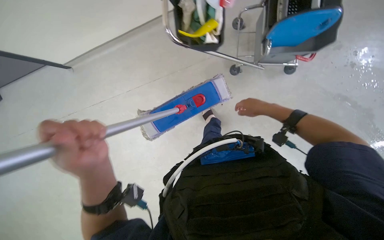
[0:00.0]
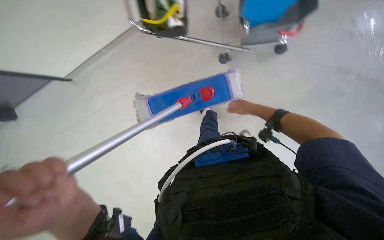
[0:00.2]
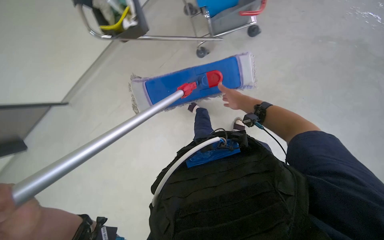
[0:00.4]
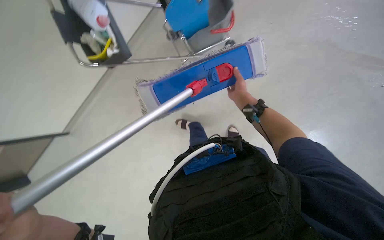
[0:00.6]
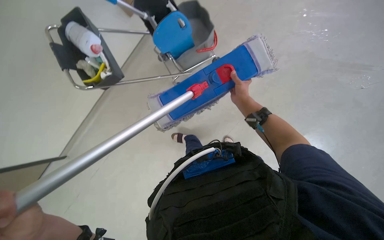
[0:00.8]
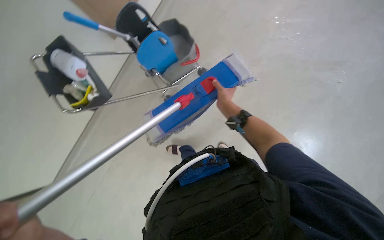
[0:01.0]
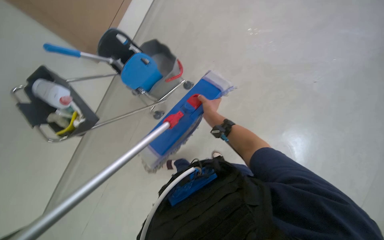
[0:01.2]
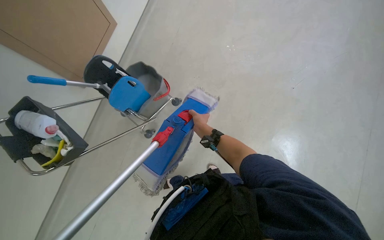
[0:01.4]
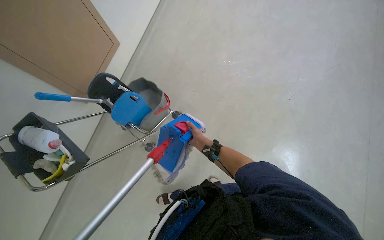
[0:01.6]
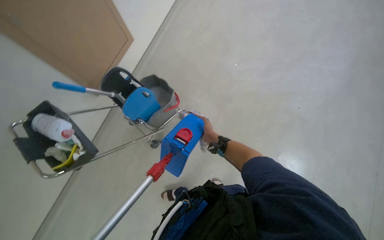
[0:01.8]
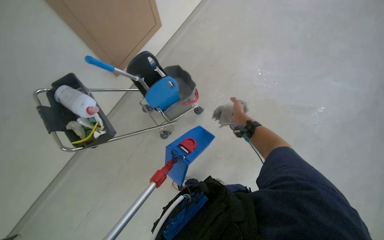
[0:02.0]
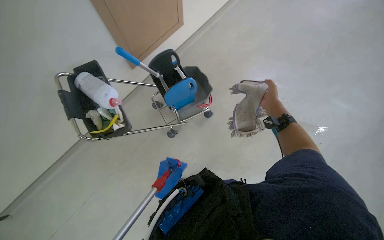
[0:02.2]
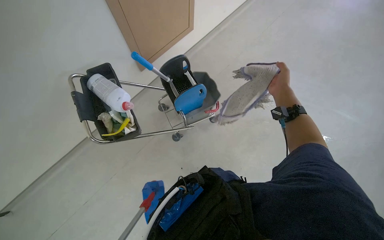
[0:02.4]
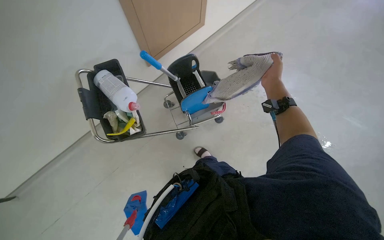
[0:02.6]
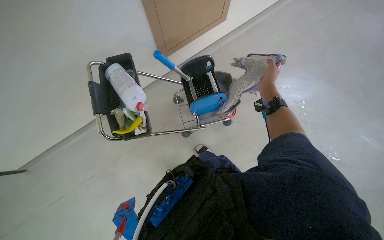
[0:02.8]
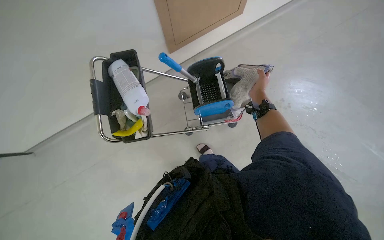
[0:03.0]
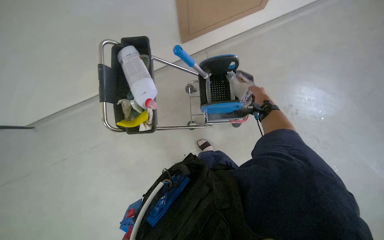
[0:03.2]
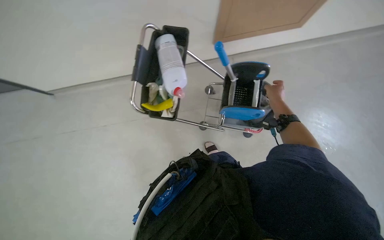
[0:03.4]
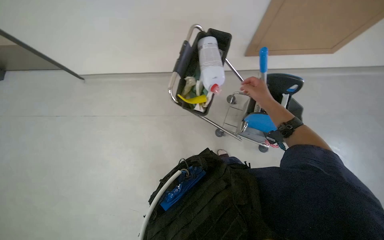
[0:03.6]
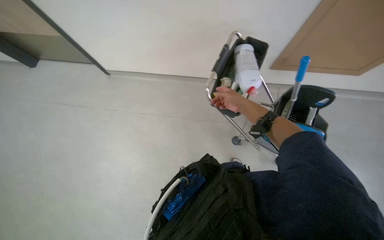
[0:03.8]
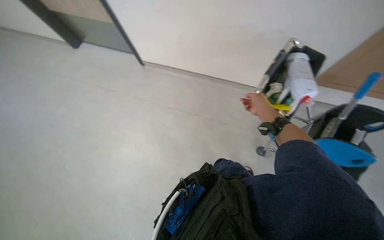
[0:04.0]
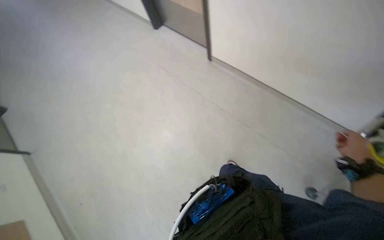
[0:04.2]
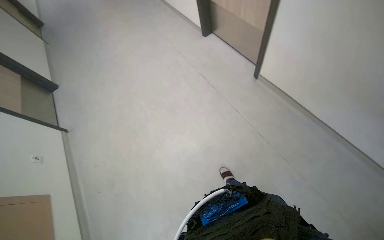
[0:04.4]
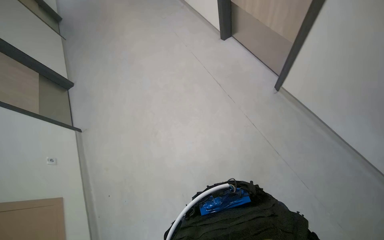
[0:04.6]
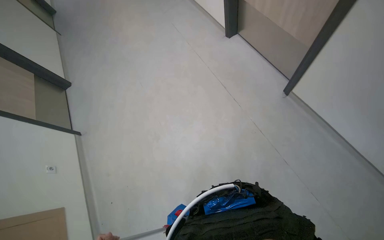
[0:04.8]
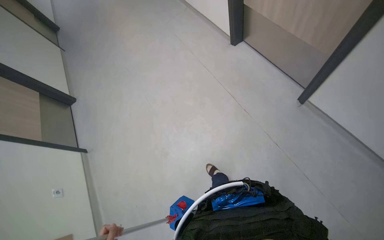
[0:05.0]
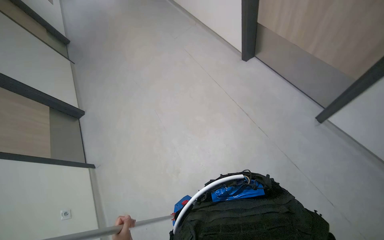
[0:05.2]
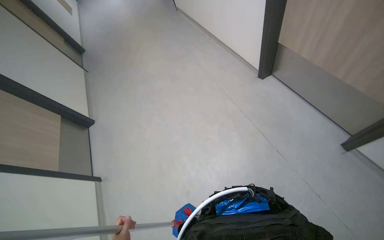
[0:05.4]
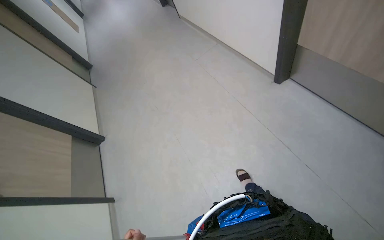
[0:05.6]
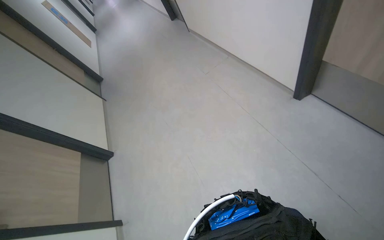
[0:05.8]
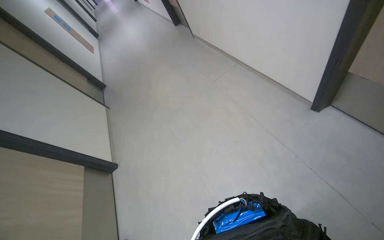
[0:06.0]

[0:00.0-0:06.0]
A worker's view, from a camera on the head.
Job: preparing cleaning supplies.
The whole recording: Preparing mop for cleaning. The worker removes a dirty mop head, attaches a clean one, and wrings it out in the bucket.
0.0 to 1.6 s: The camera pitches upward, by roughly 35 degrees. The scene rotates counterclockwise by some 50 degrees.
1.6 to 3.0 s: The camera is carried approximately 50 cm. Everything in view rotates about 40 degrees clockwise.
3.0 to 4.4 s: The camera travels approximately 70 cm. The wearer's head swings approximately 90 degrees to the left.
4.4 to 6.0 s: The camera is carried some 1 m.

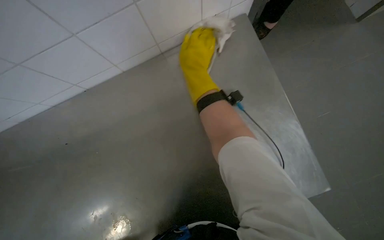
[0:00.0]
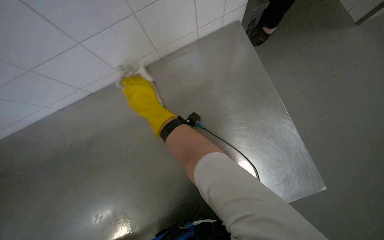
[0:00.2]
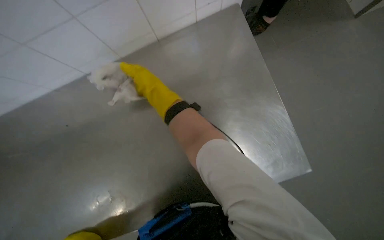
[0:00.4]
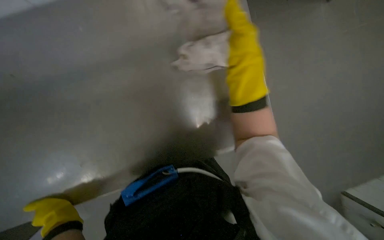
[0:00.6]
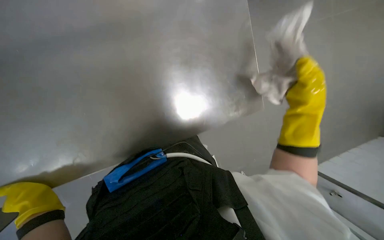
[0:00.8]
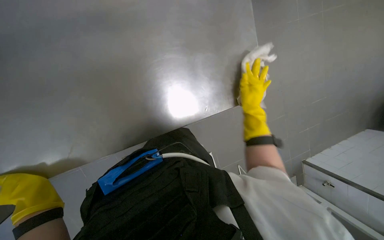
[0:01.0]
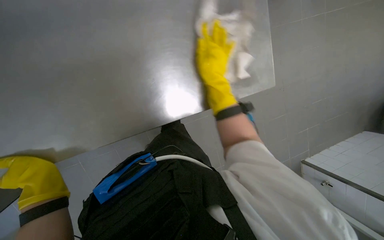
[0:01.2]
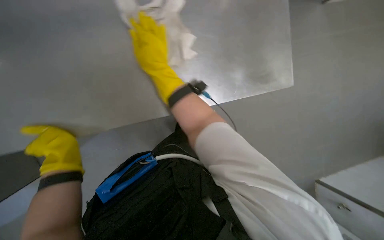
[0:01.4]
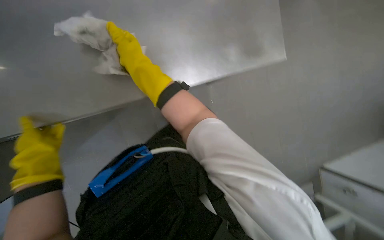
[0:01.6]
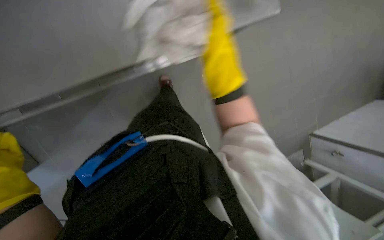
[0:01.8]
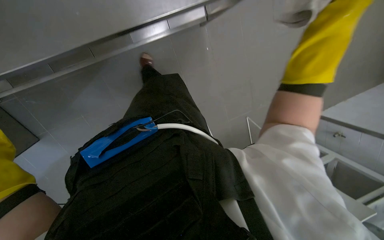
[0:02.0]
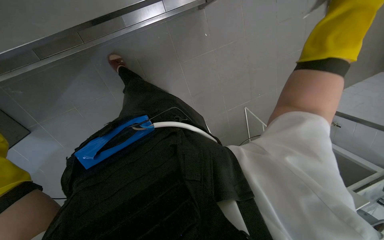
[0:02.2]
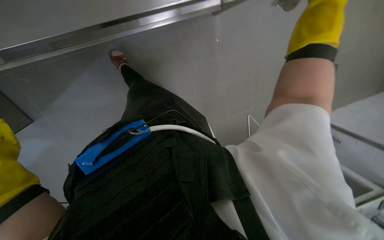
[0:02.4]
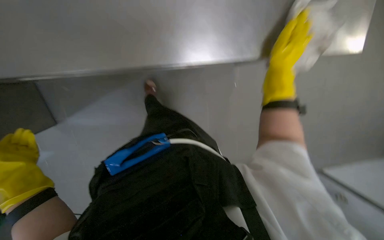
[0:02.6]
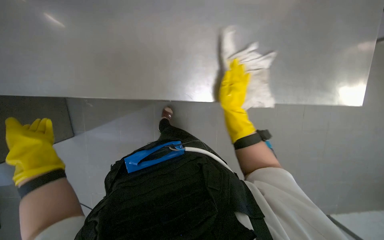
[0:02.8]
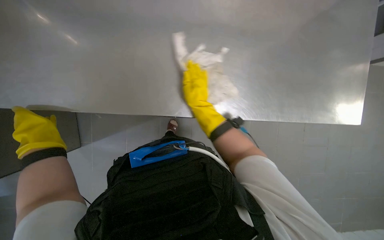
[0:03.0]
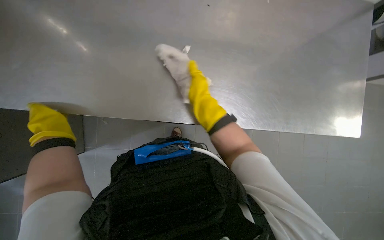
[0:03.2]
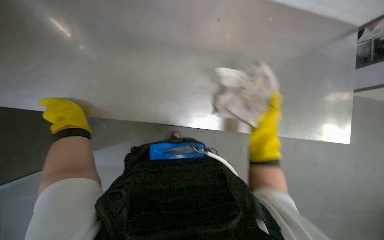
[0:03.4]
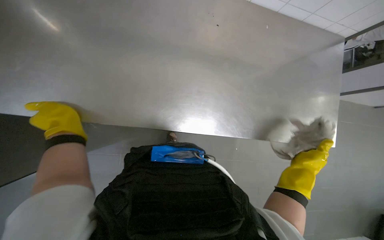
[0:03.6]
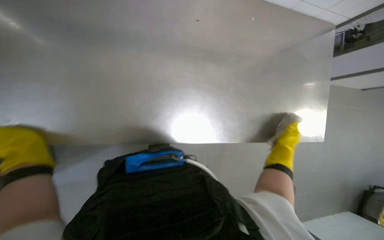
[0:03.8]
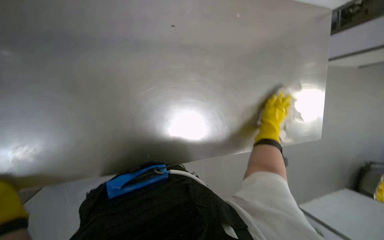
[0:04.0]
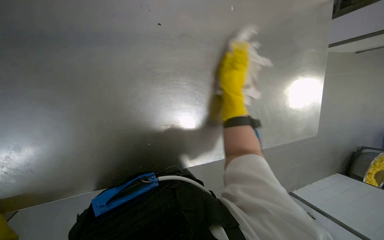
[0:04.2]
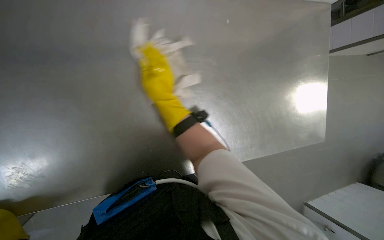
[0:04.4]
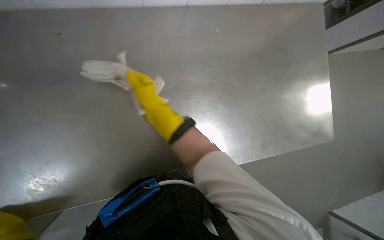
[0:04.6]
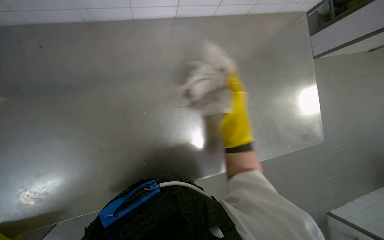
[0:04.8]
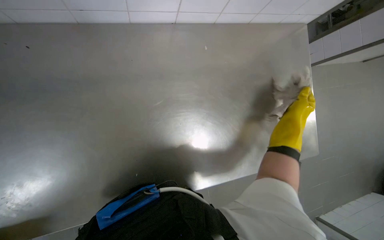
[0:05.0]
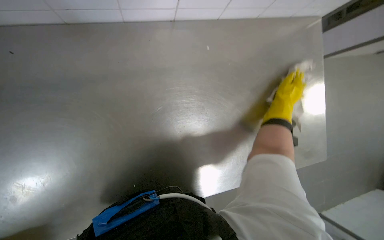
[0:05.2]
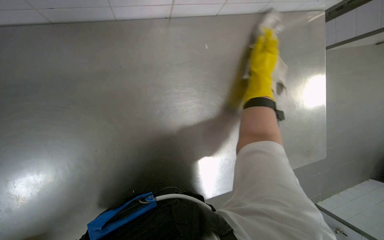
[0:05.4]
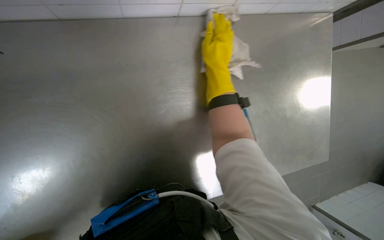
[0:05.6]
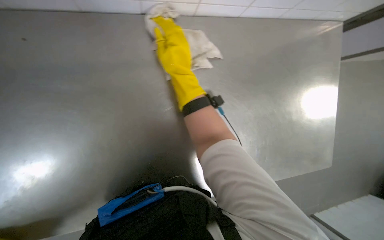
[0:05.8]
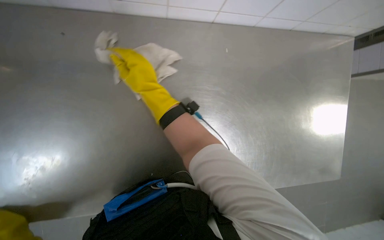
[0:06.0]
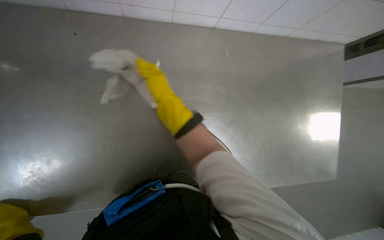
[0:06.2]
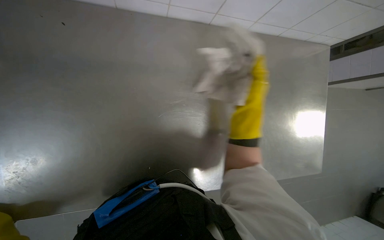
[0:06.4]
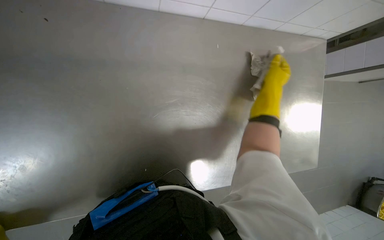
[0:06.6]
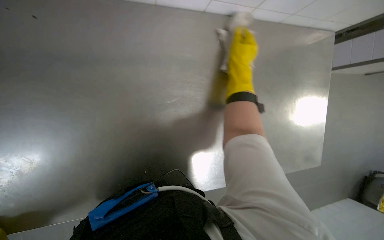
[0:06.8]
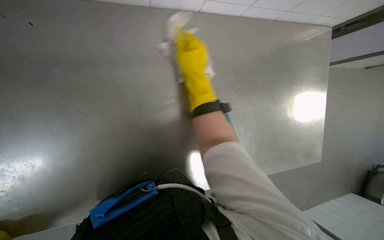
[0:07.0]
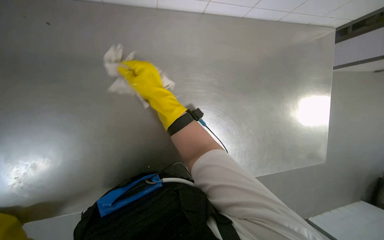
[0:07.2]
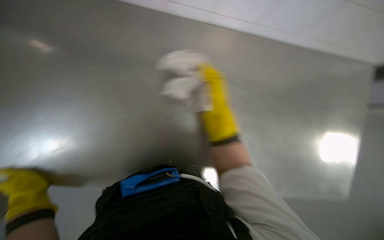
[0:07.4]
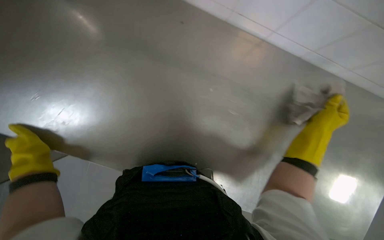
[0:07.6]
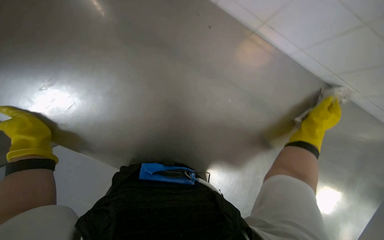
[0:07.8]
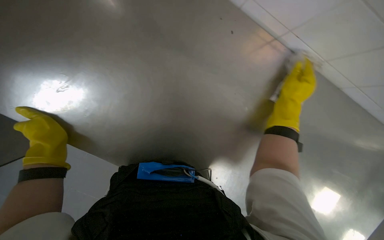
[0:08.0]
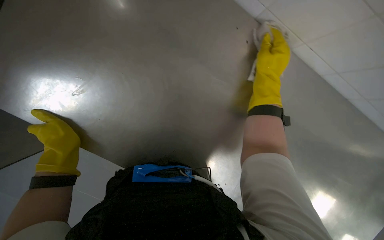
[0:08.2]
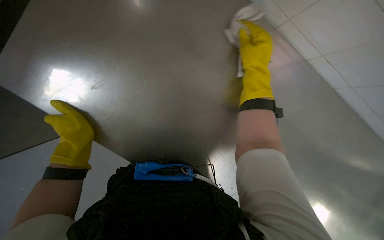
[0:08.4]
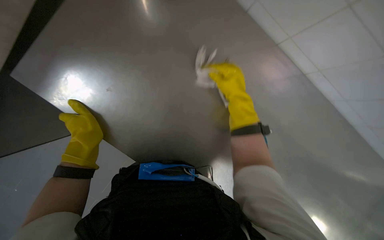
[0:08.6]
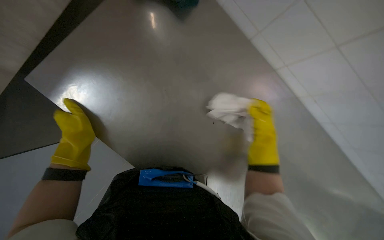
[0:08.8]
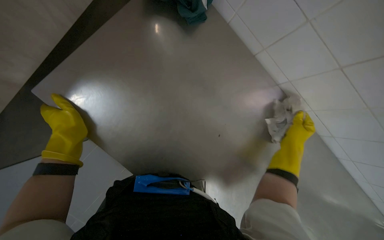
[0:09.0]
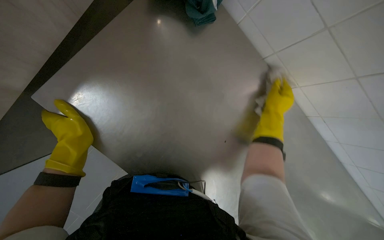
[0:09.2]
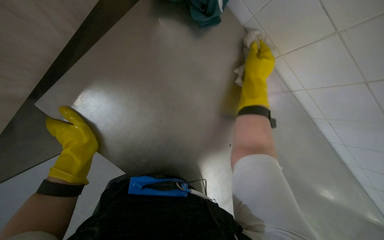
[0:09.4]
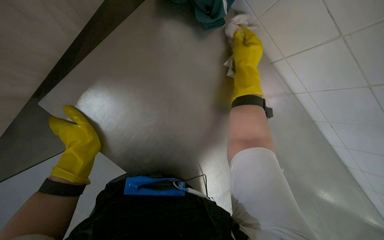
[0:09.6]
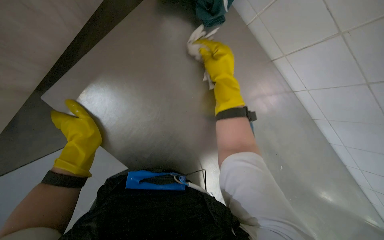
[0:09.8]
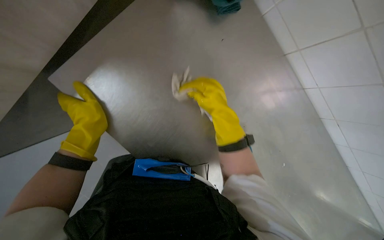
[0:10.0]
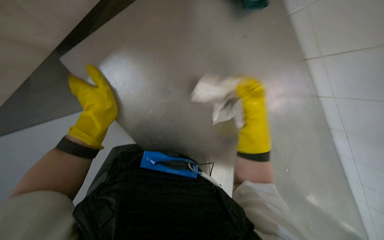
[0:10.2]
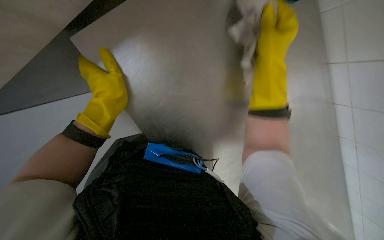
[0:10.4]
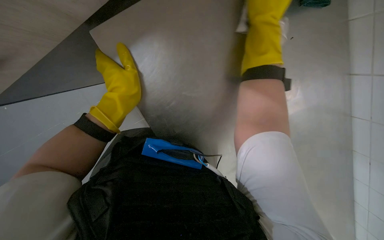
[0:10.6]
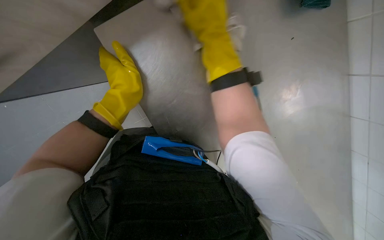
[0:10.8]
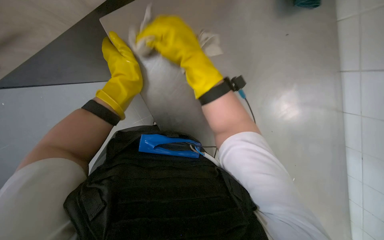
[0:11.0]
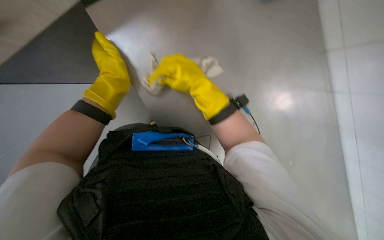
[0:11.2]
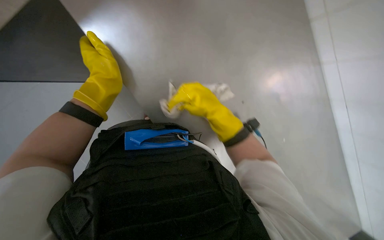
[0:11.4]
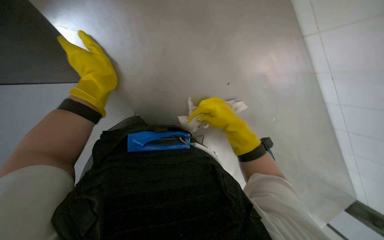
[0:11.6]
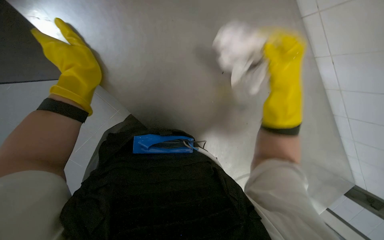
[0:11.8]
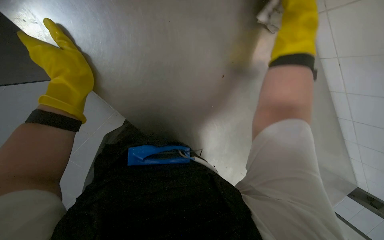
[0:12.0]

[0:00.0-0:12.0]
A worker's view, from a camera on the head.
Job: wiping surfaces.
The whole recording: Wiping kitchen metal surfaces. The worker wipes various metal surfaces in the kitchen with a cloth.
0.0 to 1.6 s: The view swings about 20 degrees to the right. The view tips downward by about 25 degrees.
3.0 to 4.4 s: The right hand reaches some 25 cm to the right, then returns.
6.0 to 7.6 s: The scene rotates clockwise by approximately 25 degrees.
9.0 to 10.4 s: The view tips downward by approximately 10 degrees. The right hand swings up and down the picture, about 20 cm each way, with 2 reversals.
10.4 to 12.0 s: The right hand travels to the left and back again, some 20 cm each way.

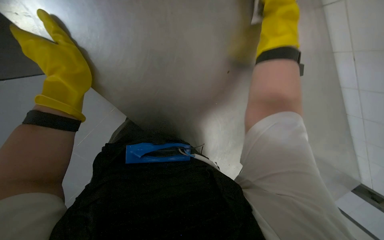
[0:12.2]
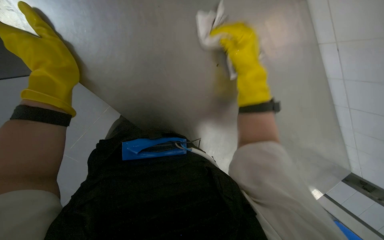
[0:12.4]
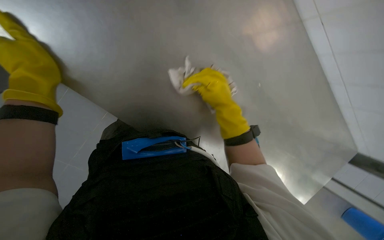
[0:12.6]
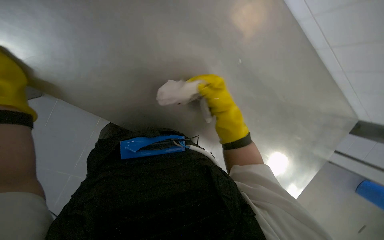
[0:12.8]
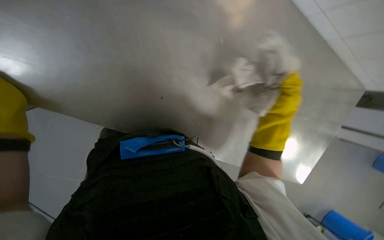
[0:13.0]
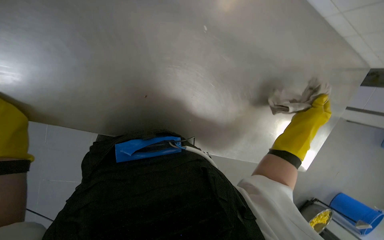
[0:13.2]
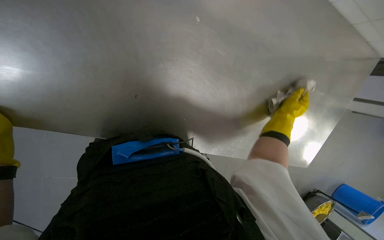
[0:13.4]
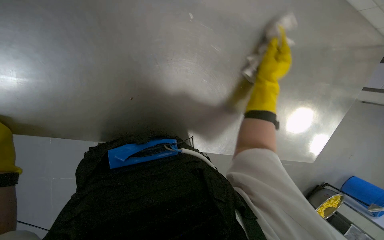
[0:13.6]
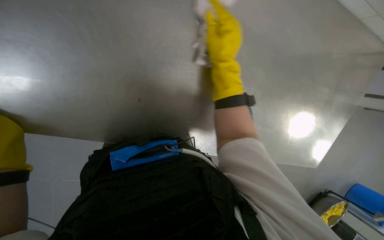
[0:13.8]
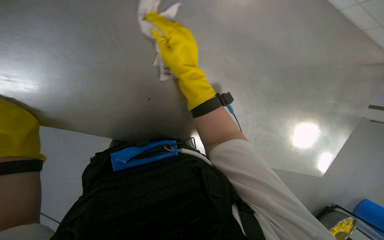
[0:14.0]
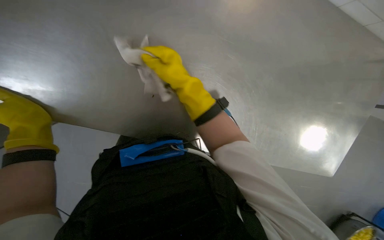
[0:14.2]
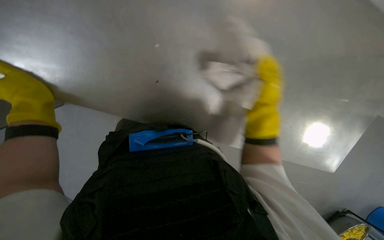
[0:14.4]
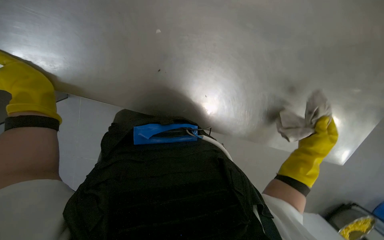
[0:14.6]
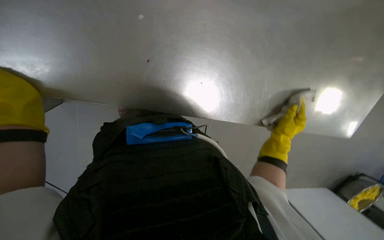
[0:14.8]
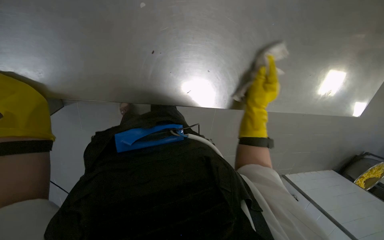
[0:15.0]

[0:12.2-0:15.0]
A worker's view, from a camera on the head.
Job: wiping surfaces.
The whole recording: Wiping kitchen metal surfaces. The worker wipes various metal surfaces in the kitchen with a cloth.
12.2 to 13.6 s: The right hand moves left and right over approximately 25 cm, changing direction 2 times.
